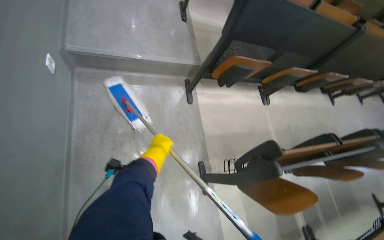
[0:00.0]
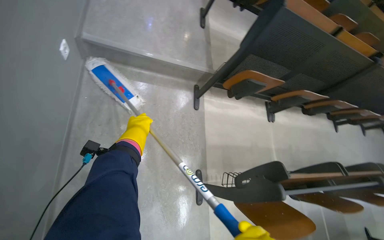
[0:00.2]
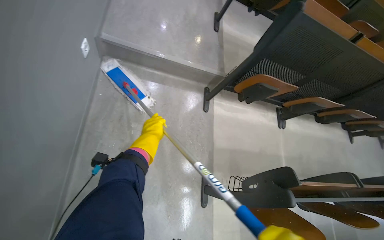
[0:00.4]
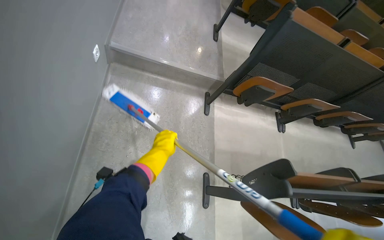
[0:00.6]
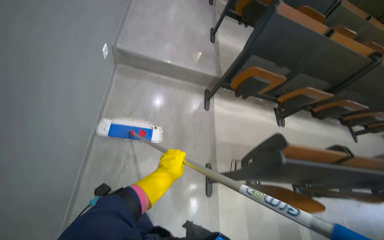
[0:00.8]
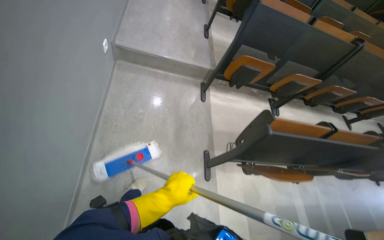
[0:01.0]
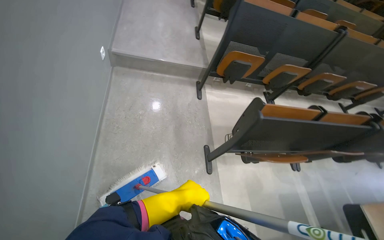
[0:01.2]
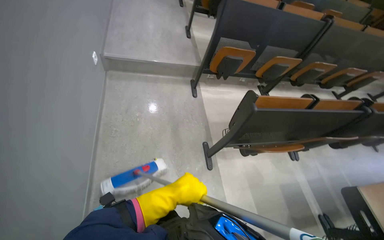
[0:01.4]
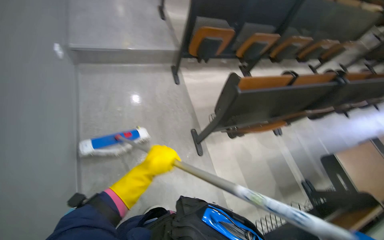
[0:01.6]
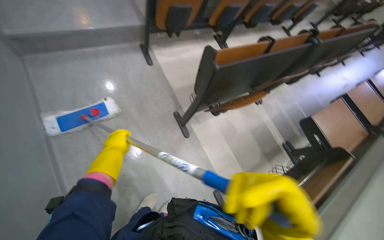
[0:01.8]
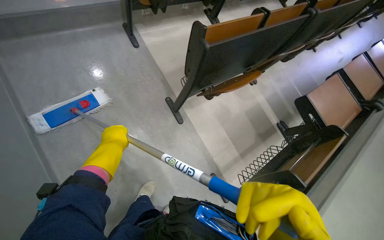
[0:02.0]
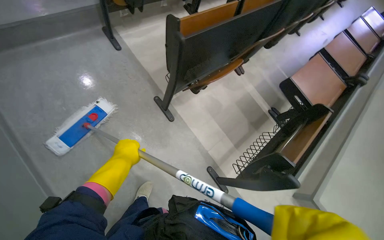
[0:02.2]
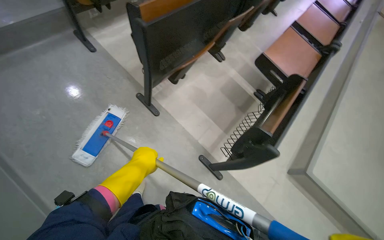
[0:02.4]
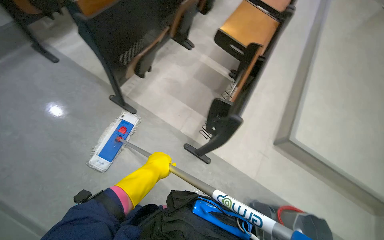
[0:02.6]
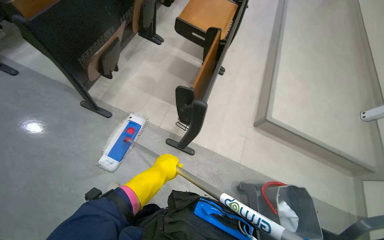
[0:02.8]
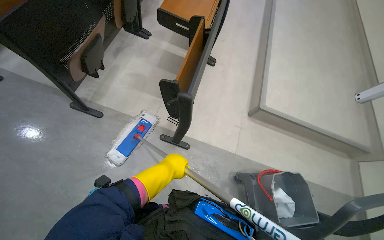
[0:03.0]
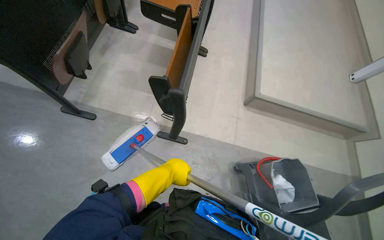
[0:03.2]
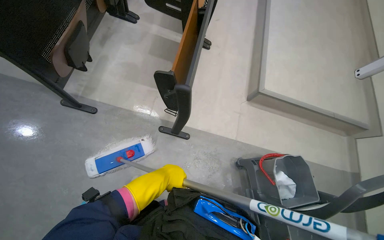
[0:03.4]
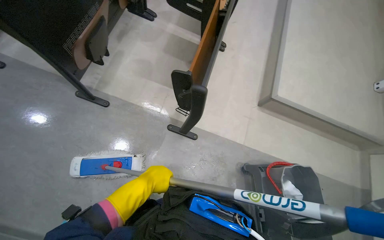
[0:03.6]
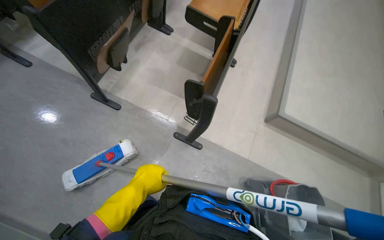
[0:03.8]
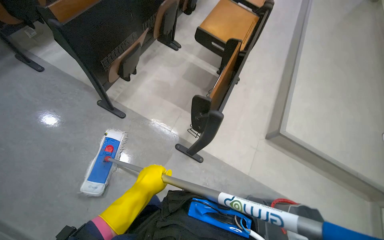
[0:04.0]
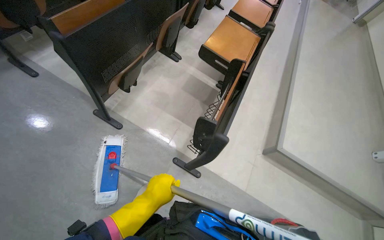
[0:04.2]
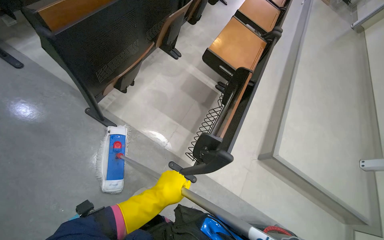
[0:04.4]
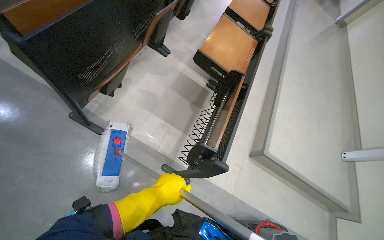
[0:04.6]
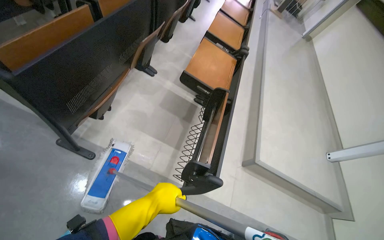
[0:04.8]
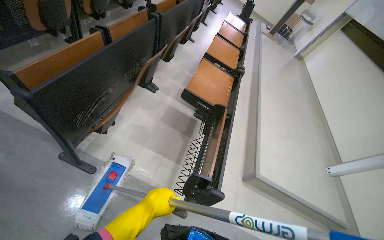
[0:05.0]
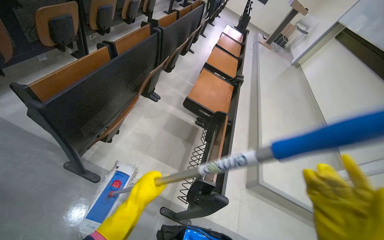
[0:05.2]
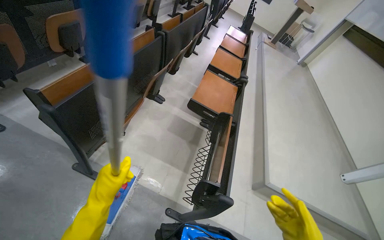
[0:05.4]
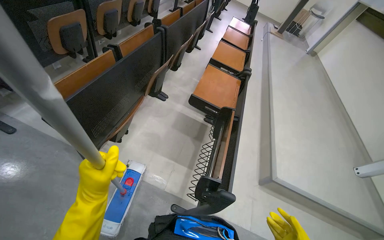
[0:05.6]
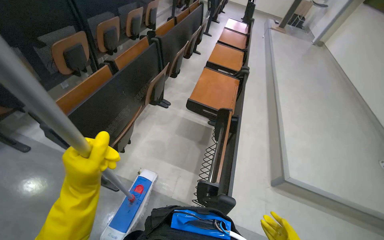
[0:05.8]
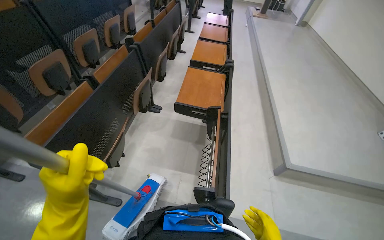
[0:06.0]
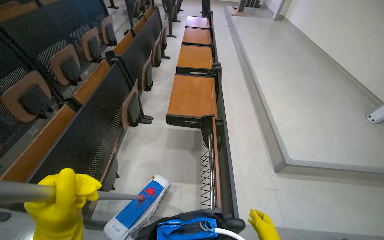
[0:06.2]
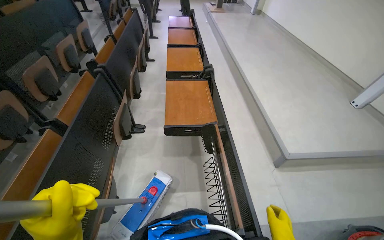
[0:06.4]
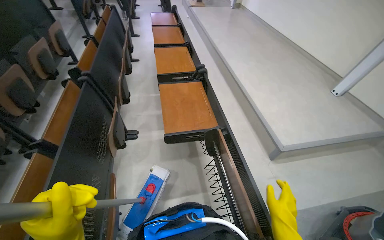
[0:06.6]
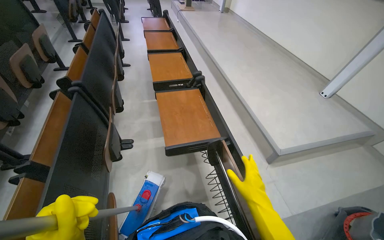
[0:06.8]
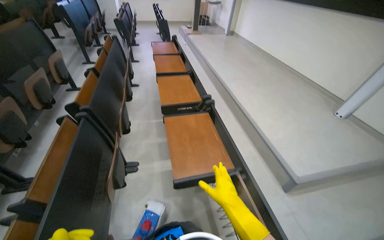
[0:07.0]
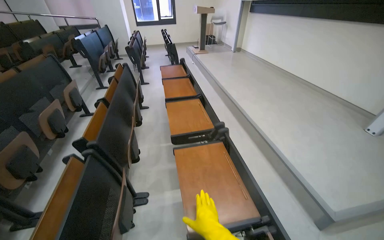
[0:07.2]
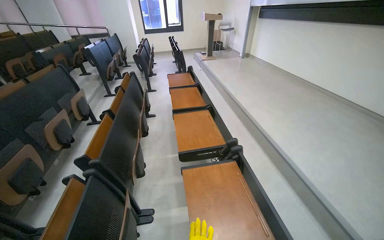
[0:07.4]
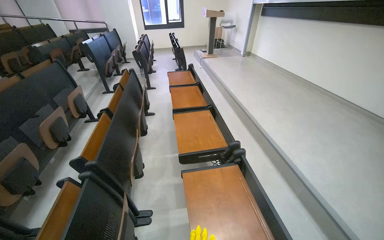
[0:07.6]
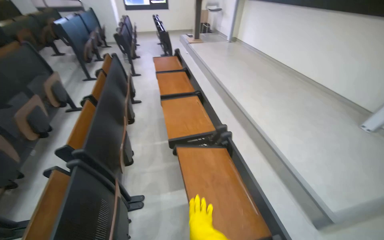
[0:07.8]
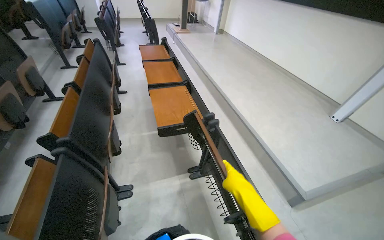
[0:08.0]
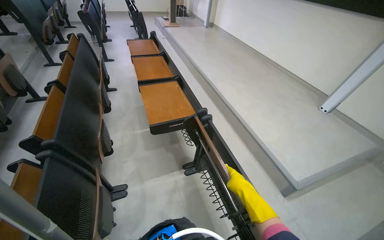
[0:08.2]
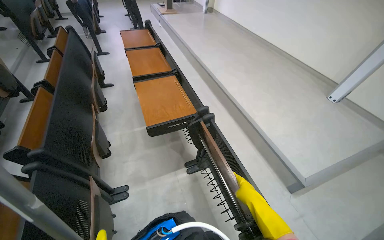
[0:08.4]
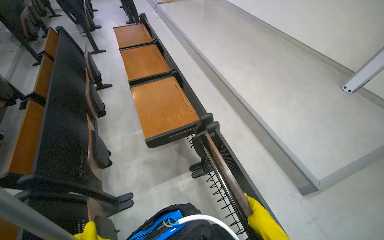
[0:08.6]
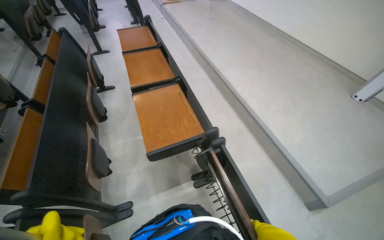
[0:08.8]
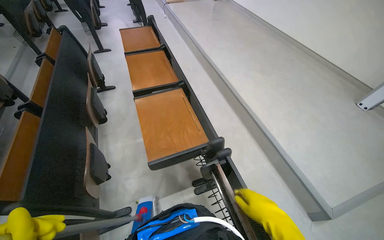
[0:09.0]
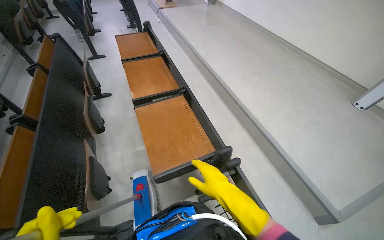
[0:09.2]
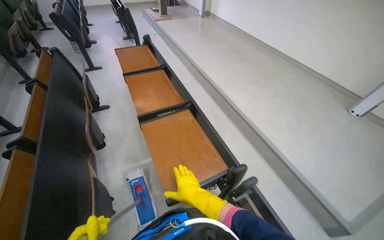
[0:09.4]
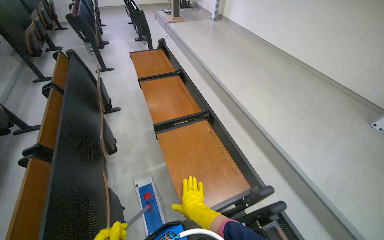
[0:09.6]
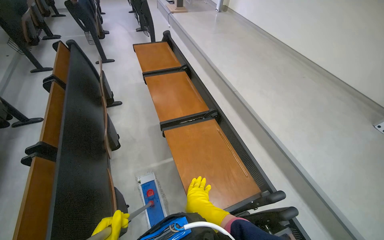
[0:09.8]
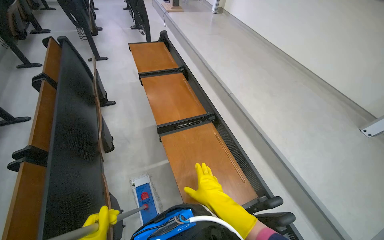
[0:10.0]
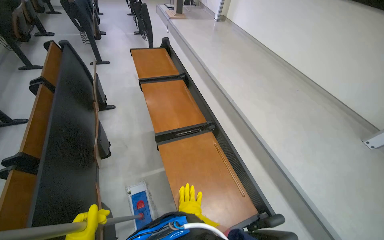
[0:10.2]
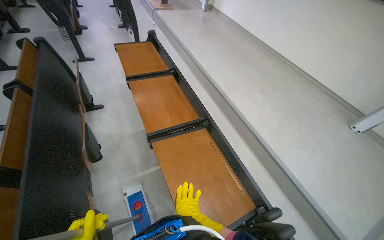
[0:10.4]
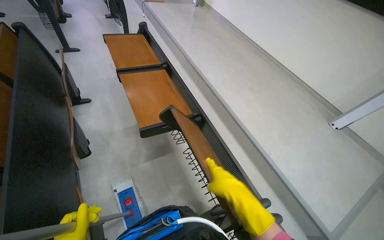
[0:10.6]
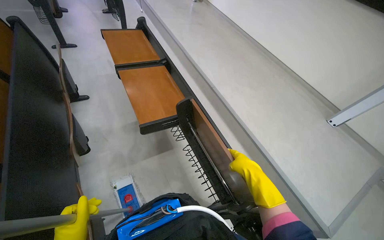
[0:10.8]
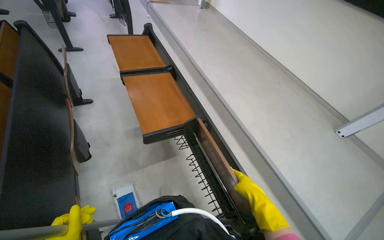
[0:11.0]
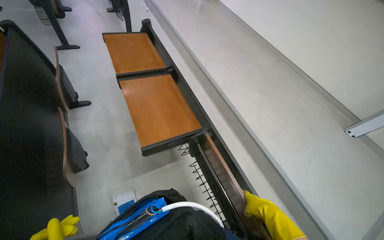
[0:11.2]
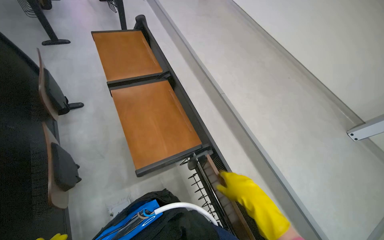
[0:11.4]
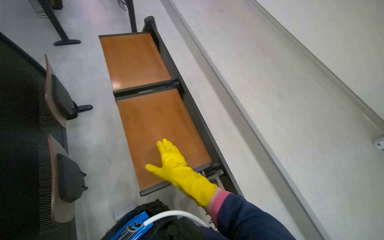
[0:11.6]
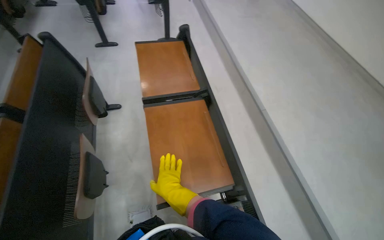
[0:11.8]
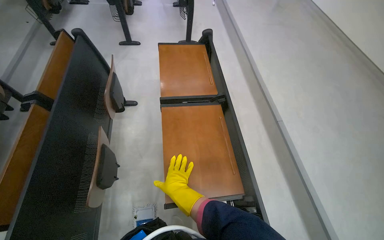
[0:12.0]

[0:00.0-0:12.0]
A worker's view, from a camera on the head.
Job: mopping floor.
The whole recording: Cleaning lecture hall. The worker cleans the lecture hall by mopping the floor and walls, and wiping desks.
0:00.0 to 0:01.6: The head travels about 50 cm.
0:01.6 to 0:03.0: The camera is carried approximately 50 cm. The head rotates approximately 55 degrees to the right. The wearer looks roughly 20 degrees further downward.
0:04.4 to 0:06.0: The camera pitches upward, by about 10 degrees.
0:06.0 to 0:07.6: The camera travels roughly 80 cm.
0:07.6 to 0:09.0: The view tilts some 15 degrees downward.
0:09.0 to 0:10.4: The wearer moves about 40 cm.
0:10.4 to 0:12.0: The head travels some 50 cm. The head rotates about 20 degrees to the left.

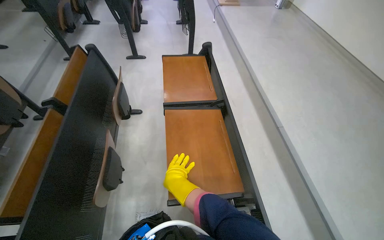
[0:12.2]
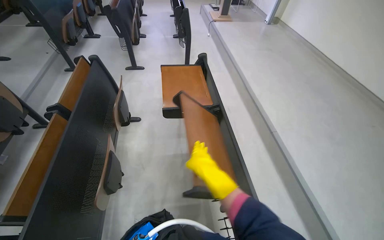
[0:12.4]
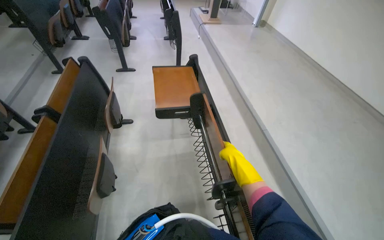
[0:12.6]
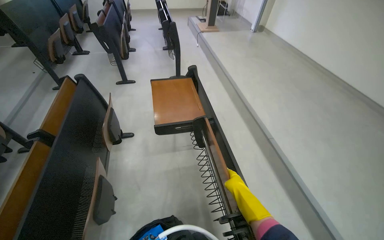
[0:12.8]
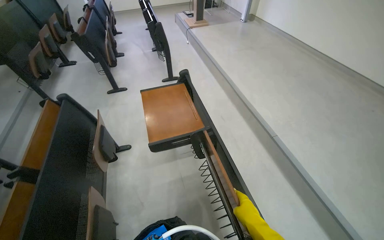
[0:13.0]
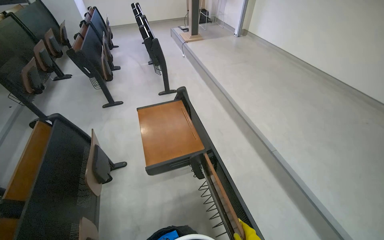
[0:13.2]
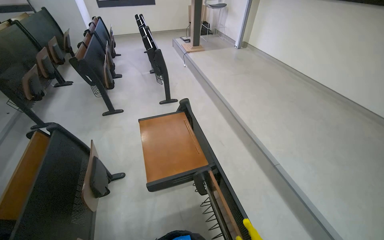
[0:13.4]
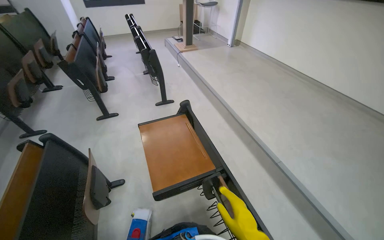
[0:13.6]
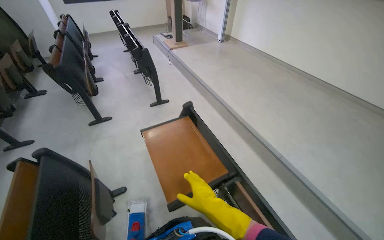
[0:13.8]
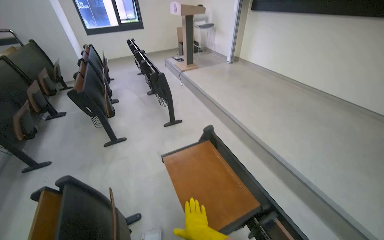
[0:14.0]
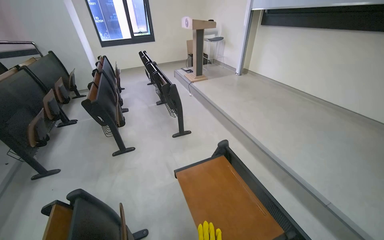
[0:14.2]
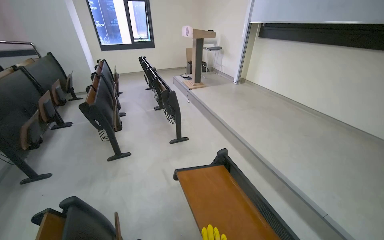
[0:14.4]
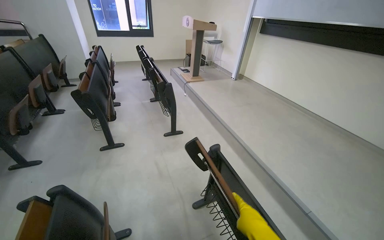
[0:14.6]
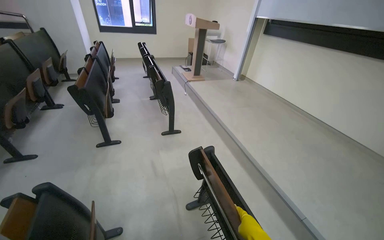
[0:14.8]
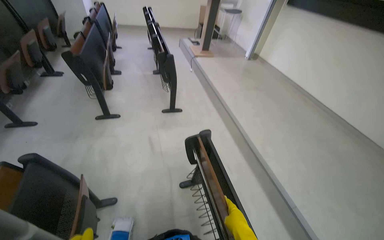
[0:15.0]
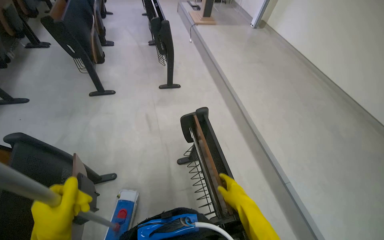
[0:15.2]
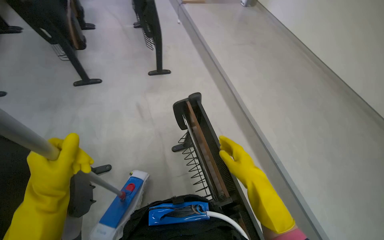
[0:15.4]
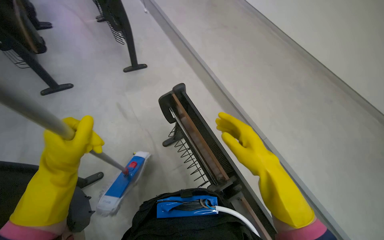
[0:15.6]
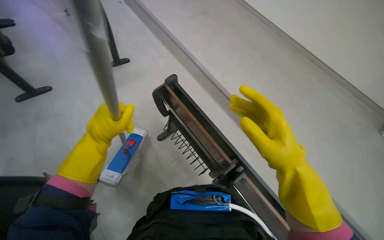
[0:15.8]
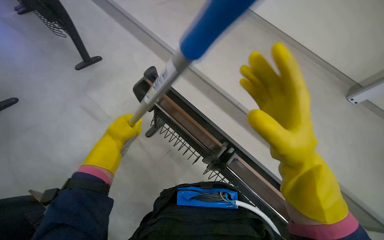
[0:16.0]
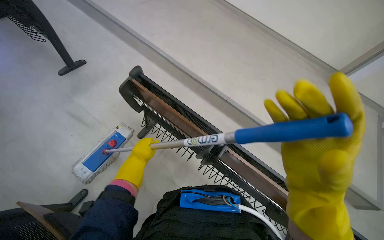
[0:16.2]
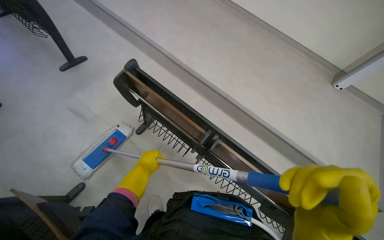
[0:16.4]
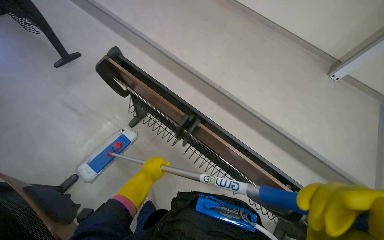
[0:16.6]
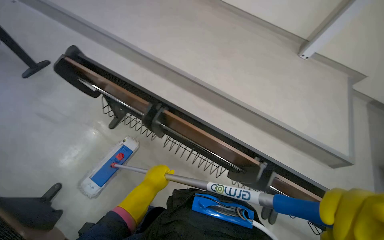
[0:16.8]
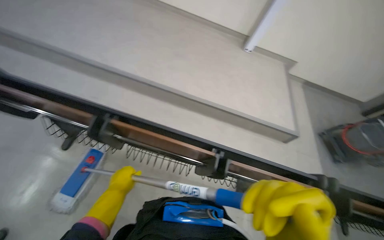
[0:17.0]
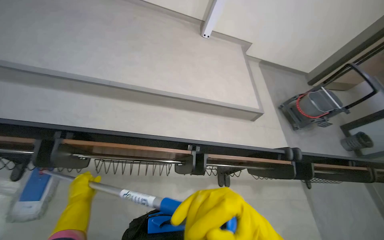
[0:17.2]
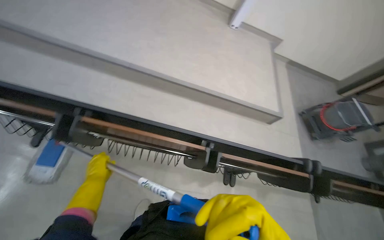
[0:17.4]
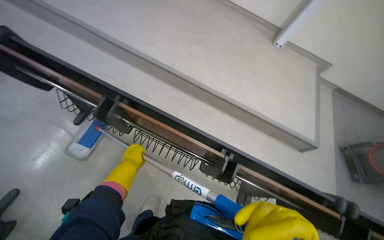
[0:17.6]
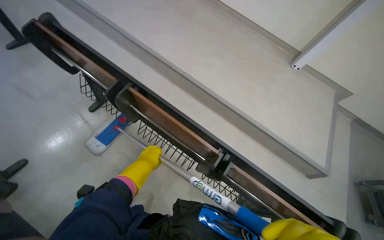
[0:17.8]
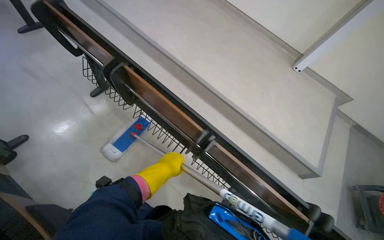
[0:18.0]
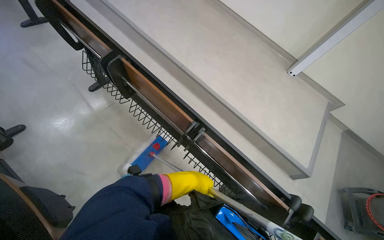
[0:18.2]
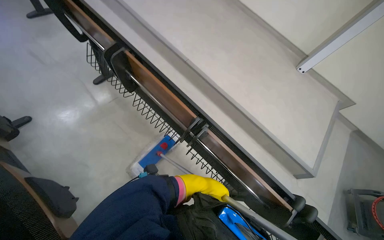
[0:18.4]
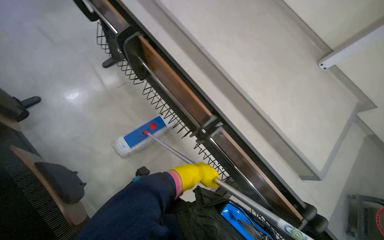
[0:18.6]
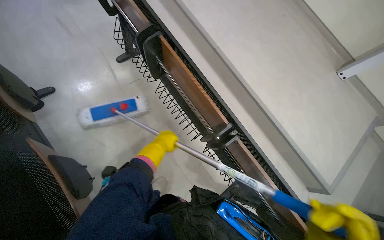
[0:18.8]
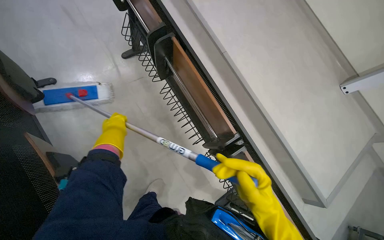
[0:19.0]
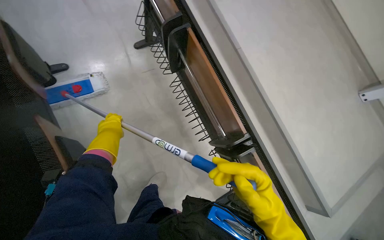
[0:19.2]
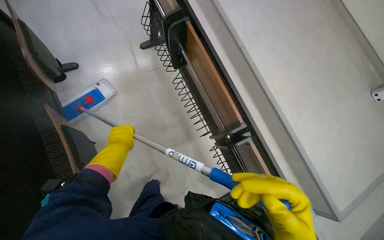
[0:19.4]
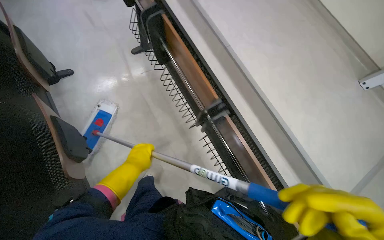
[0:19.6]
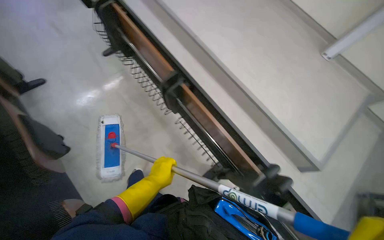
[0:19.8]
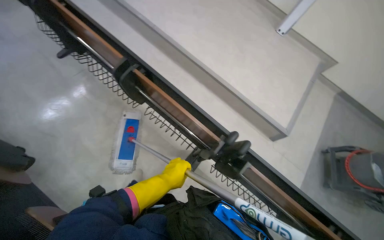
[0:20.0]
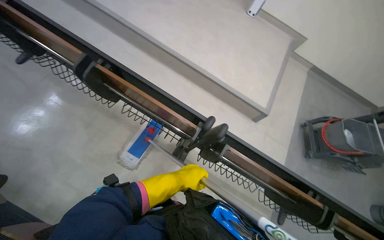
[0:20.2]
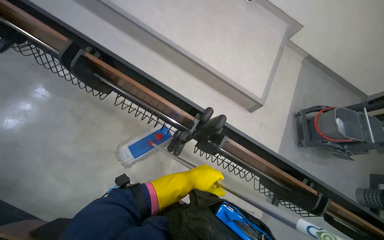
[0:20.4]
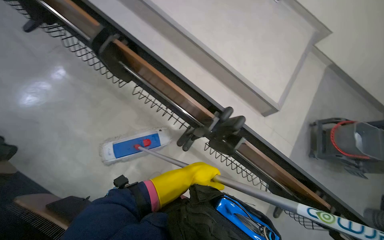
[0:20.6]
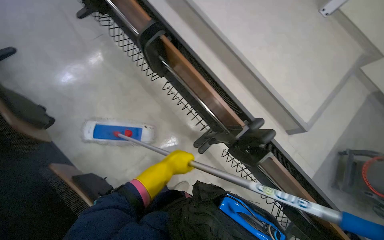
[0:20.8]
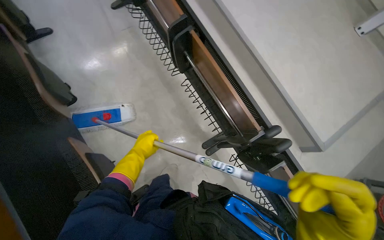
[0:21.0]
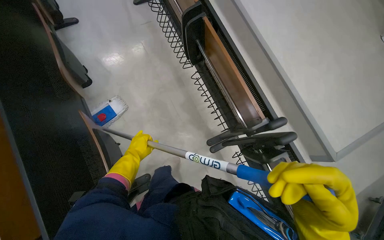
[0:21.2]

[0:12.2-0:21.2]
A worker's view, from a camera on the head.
Job: mopping floor.
The whole recording: Cleaning lecture hall. The worker cleans the lecture hall by mopping the floor and walls, and wiping desks.
0:12.2 to 0:13.8: The wearer moves roughly 40 cm. The wearer's head swings some 20 degrees to the right.
0:15.2 to 0:16.6: The head turns to the right by roughly 40 degrees. The wearer looks roughly 20 degrees further downward.
0:18.2 to 0:19.8: The left hand travels to the left and back again, about 40 cm each way.
